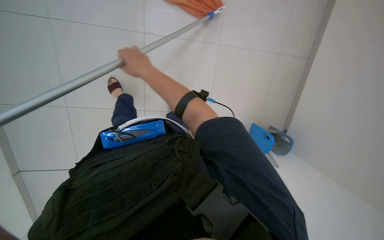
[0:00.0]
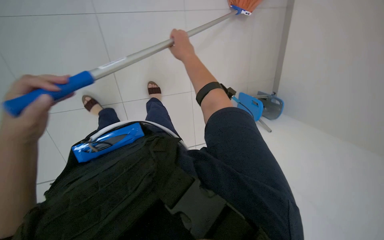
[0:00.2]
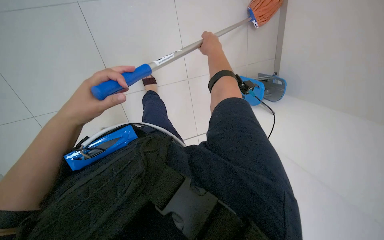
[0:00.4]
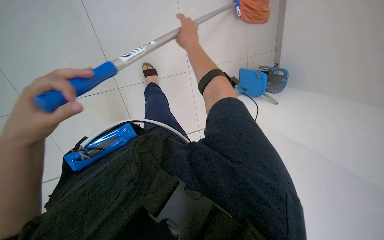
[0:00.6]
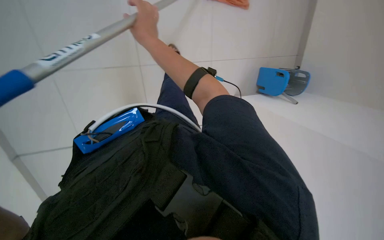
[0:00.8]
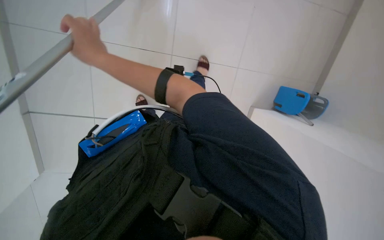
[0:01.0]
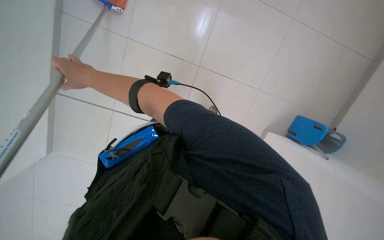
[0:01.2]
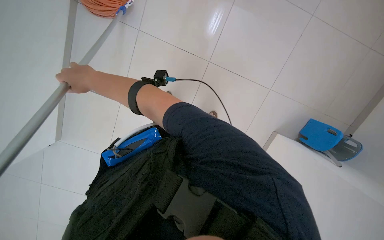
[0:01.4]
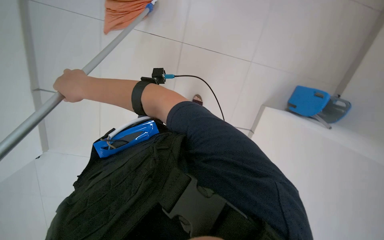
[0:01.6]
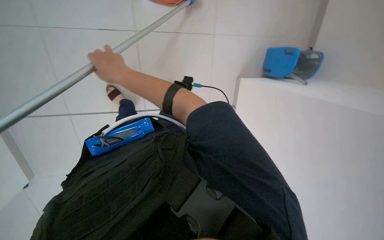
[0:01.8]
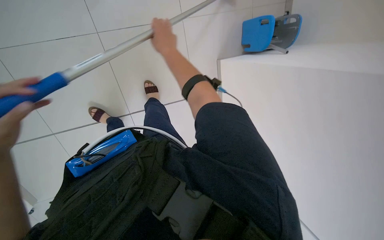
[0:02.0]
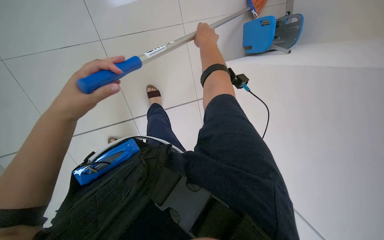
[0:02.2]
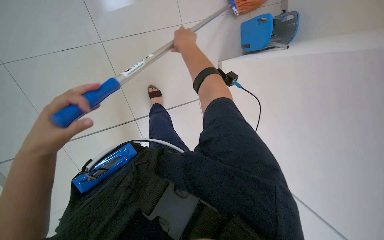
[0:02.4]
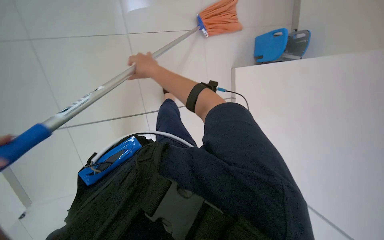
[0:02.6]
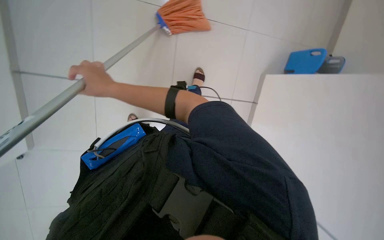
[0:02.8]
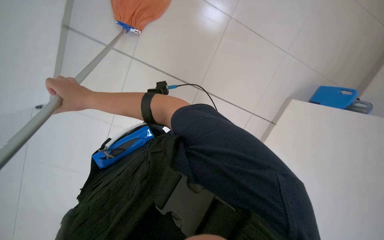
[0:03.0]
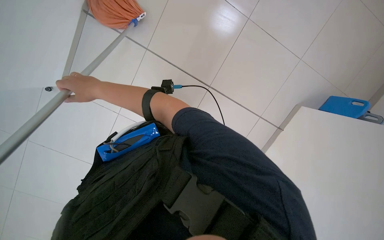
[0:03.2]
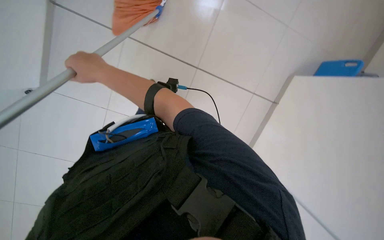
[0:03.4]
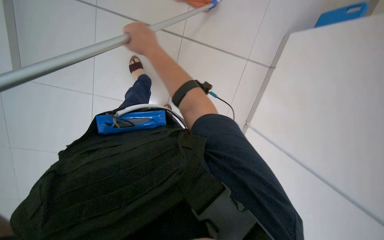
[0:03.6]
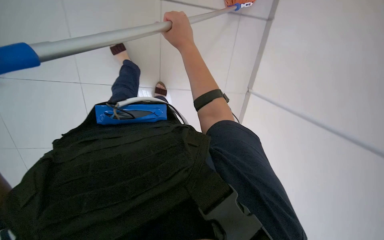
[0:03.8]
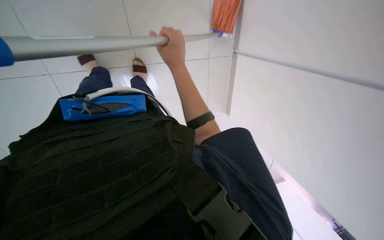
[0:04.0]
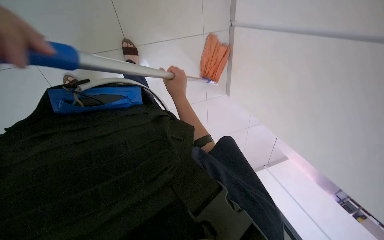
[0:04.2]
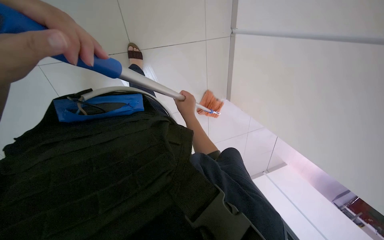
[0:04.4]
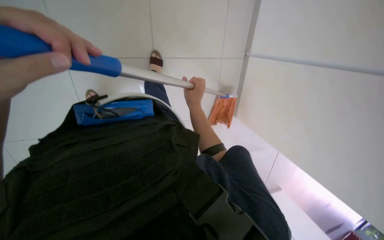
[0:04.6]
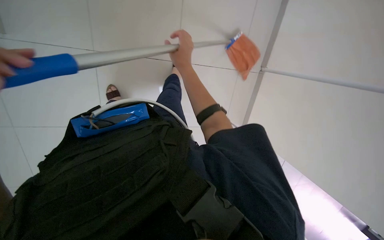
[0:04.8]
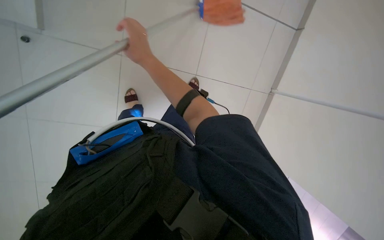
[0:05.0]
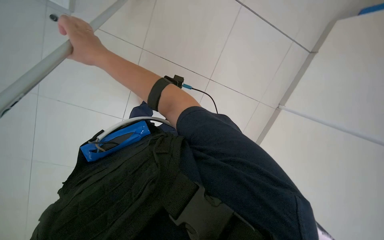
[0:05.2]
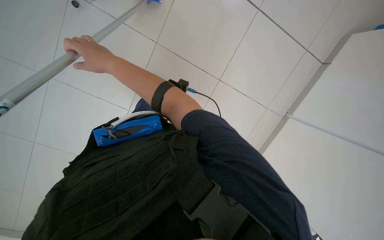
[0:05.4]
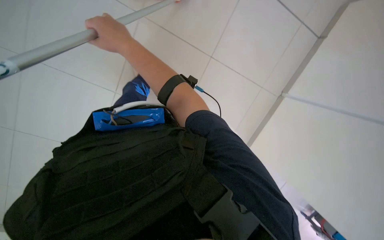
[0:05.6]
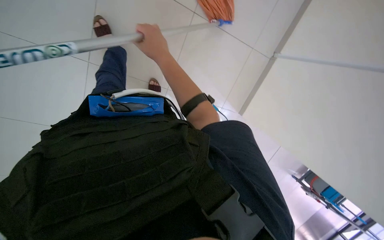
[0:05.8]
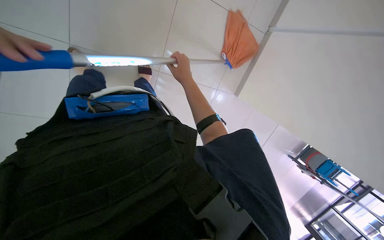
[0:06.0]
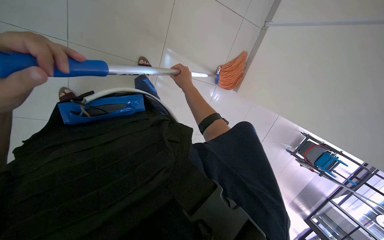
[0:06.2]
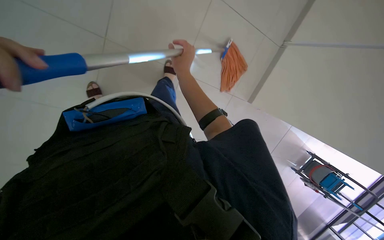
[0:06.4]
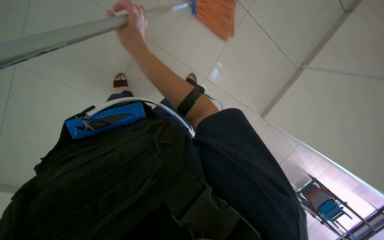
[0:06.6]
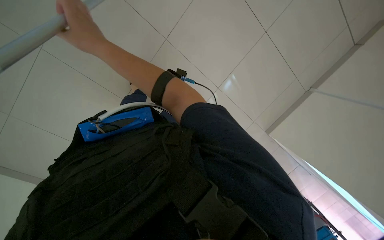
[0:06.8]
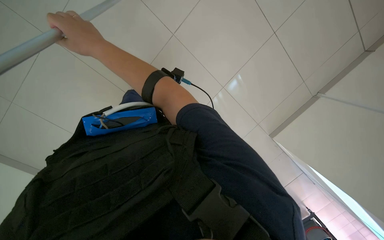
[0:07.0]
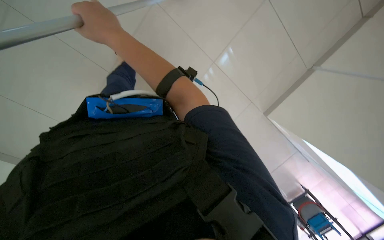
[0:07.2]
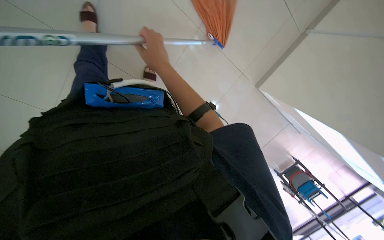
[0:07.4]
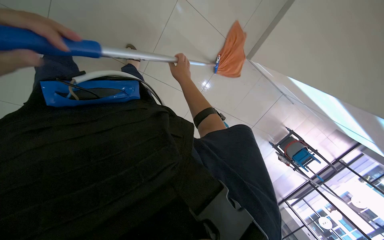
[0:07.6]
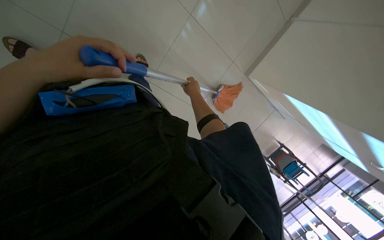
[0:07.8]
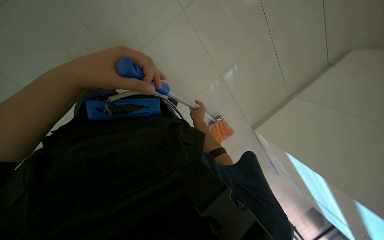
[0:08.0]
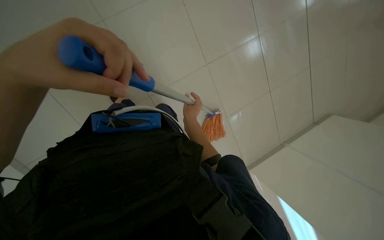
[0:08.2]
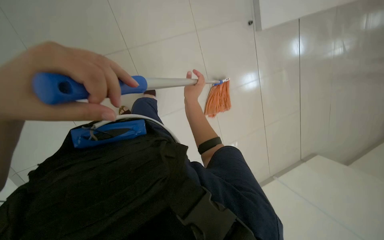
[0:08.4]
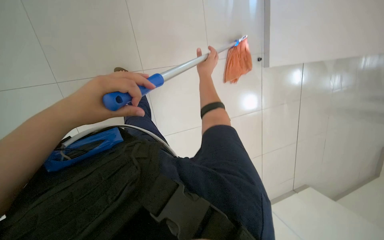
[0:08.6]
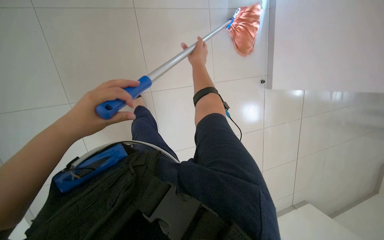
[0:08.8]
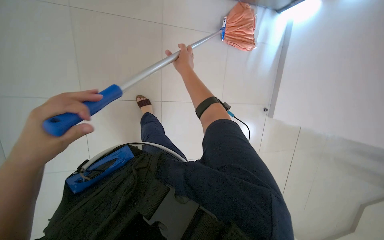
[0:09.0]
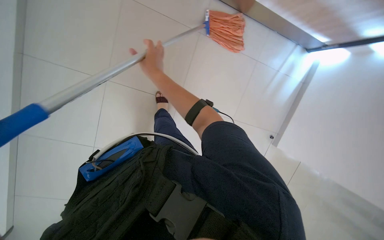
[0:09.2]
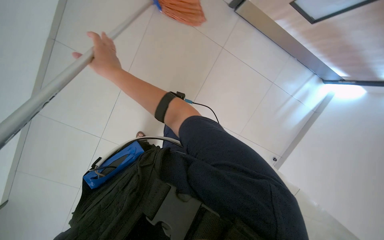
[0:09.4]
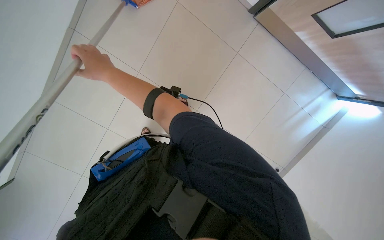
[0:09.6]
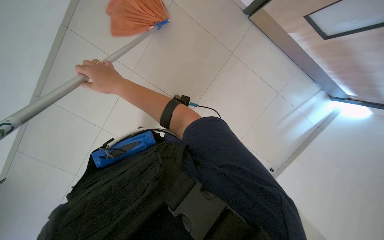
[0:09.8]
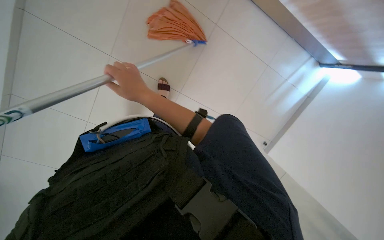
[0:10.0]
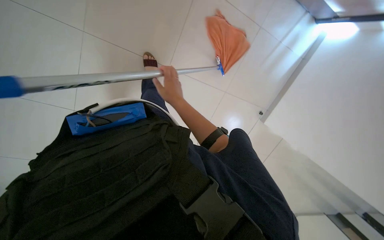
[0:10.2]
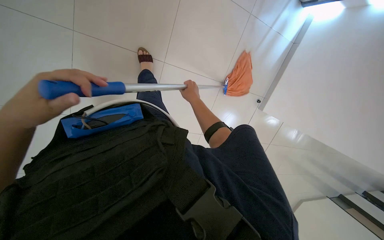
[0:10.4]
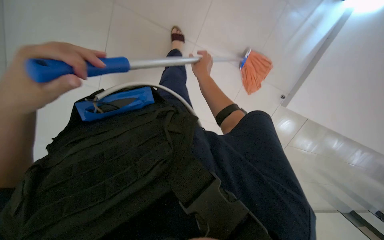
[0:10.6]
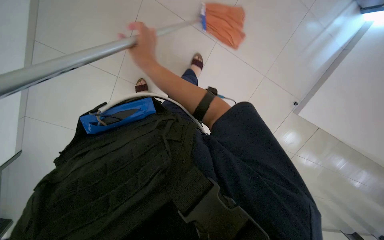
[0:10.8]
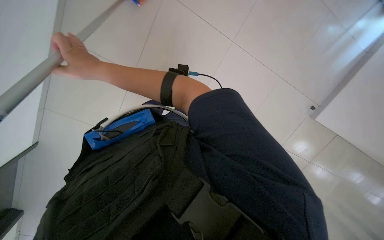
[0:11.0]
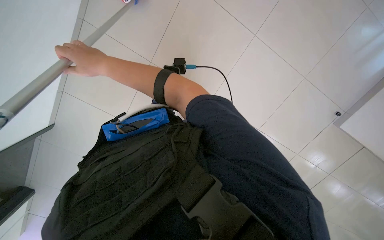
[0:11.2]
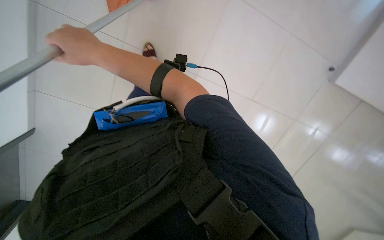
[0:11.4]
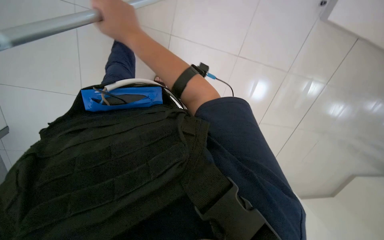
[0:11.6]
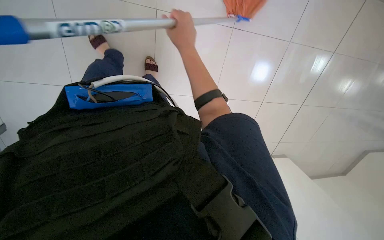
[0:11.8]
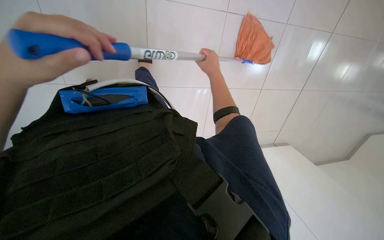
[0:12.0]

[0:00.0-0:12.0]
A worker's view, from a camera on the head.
Job: mopping floor.
The whole recording: Mopping floor with string mop. The worker mops the floor with a string mop.
0:00.0 to 0:01.6: The head turns to the left by roughly 35 degrees.
0:01.6 to 0:03.0: The right hand moves roughly 25 cm to the right and comes back.
0:03.0 to 0:04.4: Everything in view rotates roughly 30 degrees clockwise. The right hand moves to the right, approximately 15 cm.
0:04.4 to 0:06.0: The right hand moves about 15 cm to the left and comes back.
0:06.0 to 0:07.6: The camera pitches downward, by approximately 20 degrees. The right hand goes nearer to the camera and returns, roughly 20 cm each way.
0:09.0 to 0:10.4: The head rotates some 20 degrees to the right. The wearer looks some 15 degrees further downward.

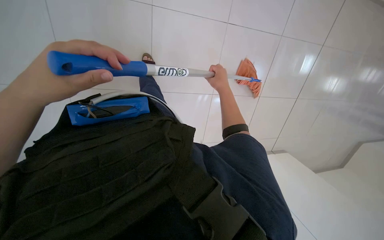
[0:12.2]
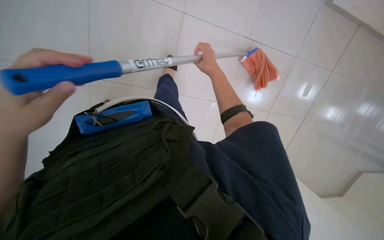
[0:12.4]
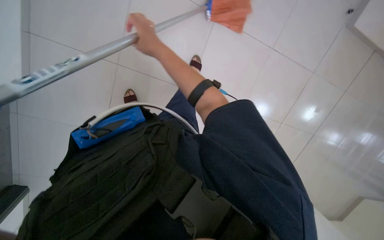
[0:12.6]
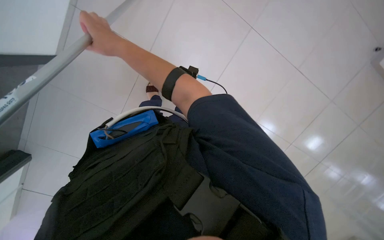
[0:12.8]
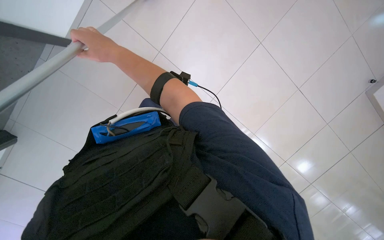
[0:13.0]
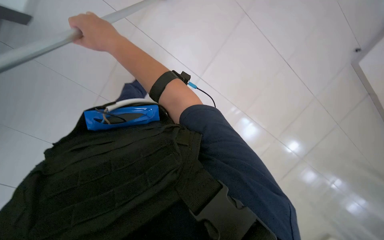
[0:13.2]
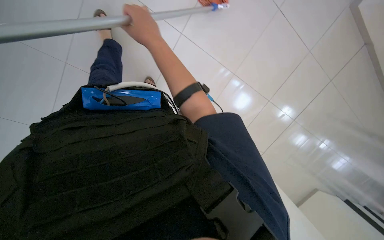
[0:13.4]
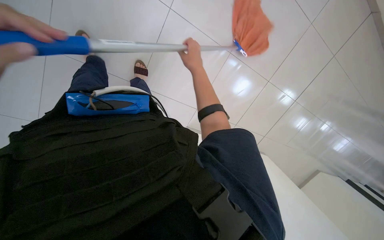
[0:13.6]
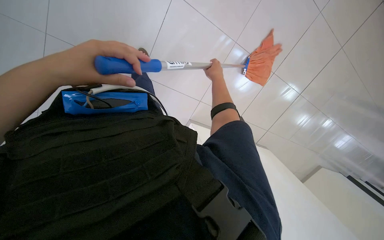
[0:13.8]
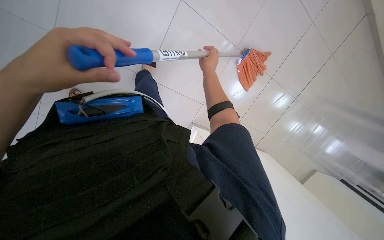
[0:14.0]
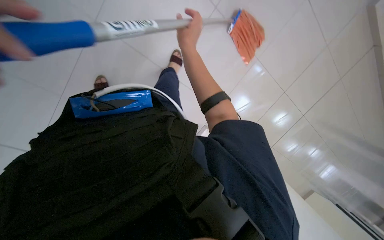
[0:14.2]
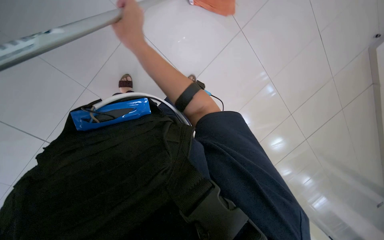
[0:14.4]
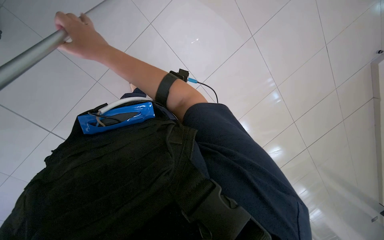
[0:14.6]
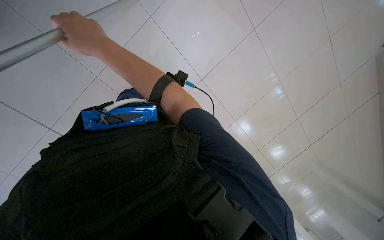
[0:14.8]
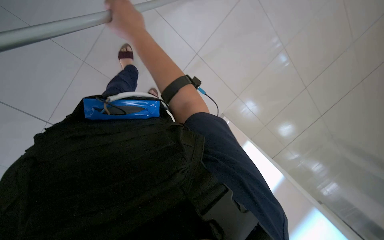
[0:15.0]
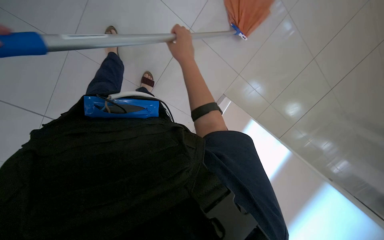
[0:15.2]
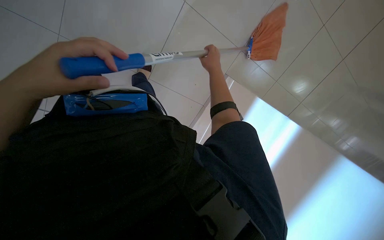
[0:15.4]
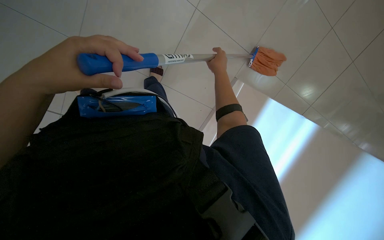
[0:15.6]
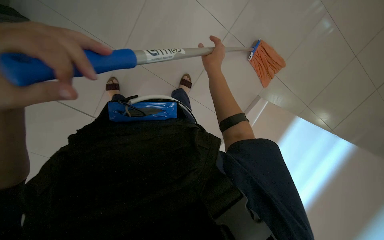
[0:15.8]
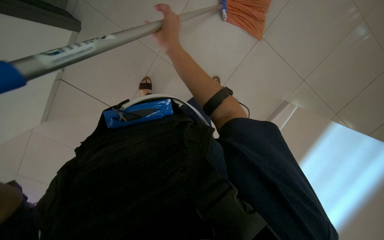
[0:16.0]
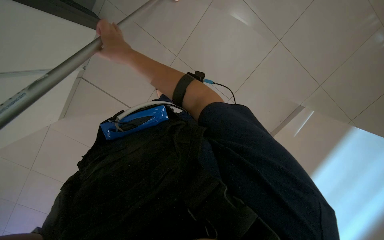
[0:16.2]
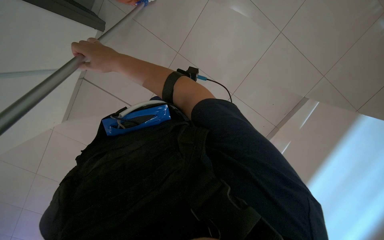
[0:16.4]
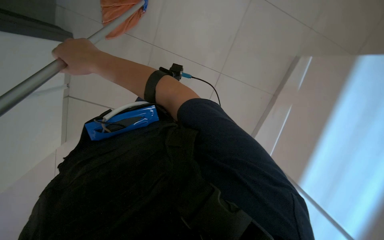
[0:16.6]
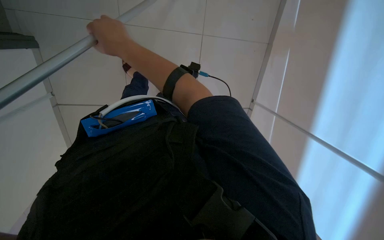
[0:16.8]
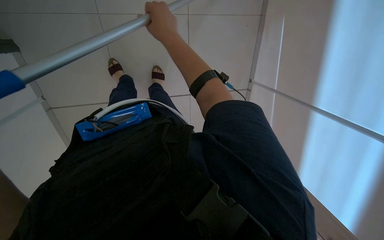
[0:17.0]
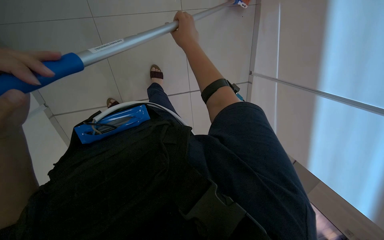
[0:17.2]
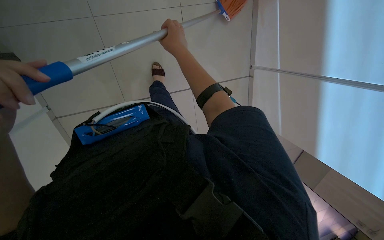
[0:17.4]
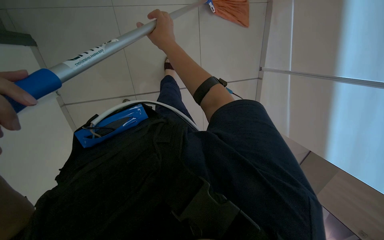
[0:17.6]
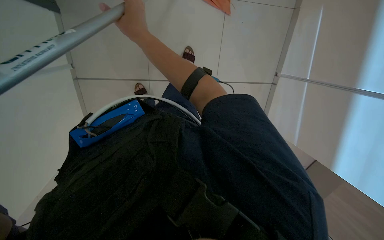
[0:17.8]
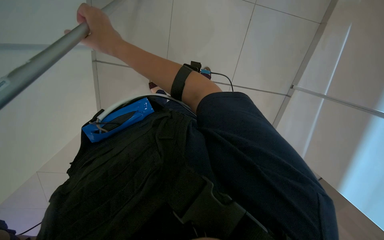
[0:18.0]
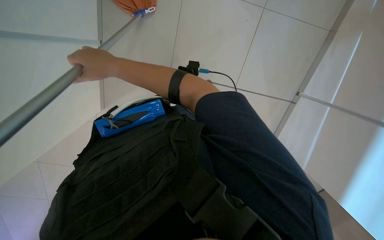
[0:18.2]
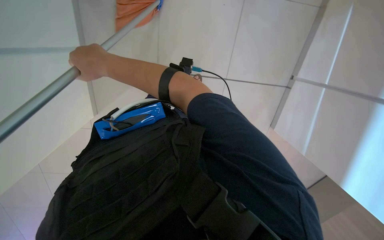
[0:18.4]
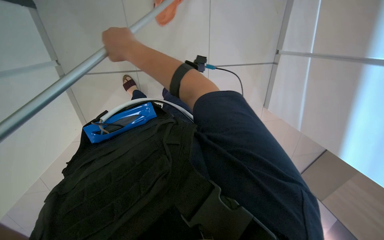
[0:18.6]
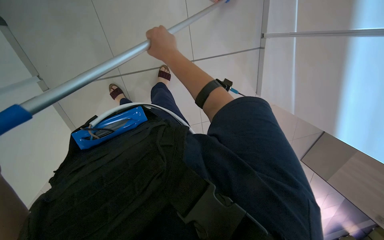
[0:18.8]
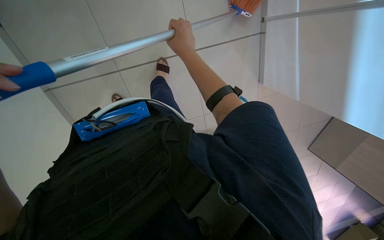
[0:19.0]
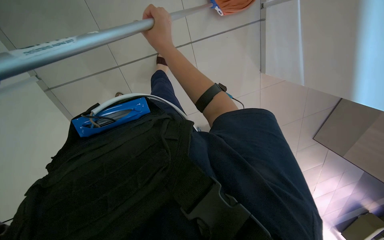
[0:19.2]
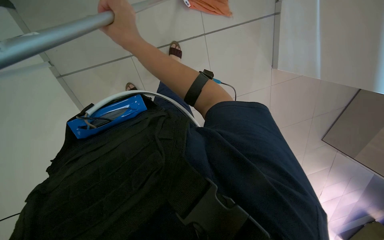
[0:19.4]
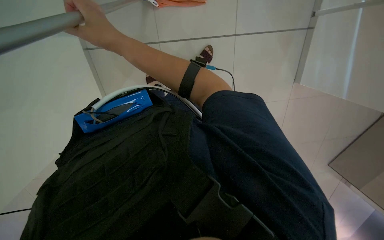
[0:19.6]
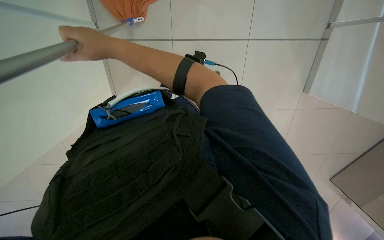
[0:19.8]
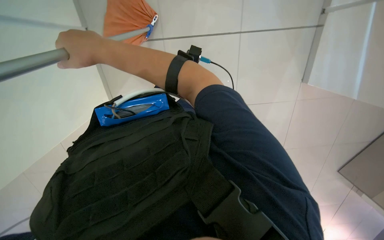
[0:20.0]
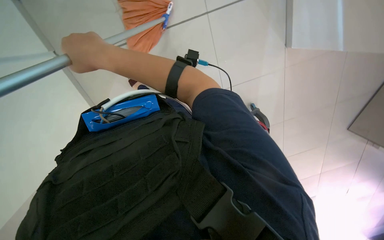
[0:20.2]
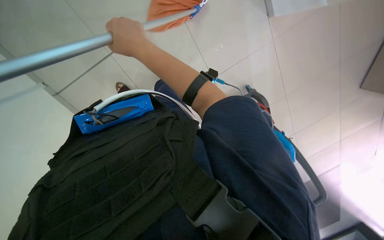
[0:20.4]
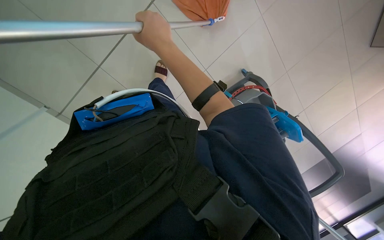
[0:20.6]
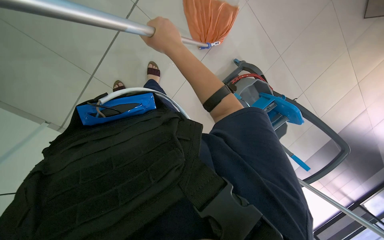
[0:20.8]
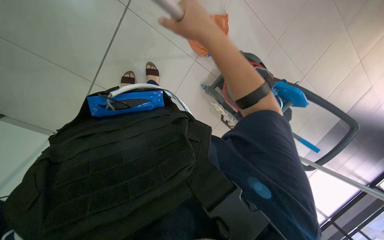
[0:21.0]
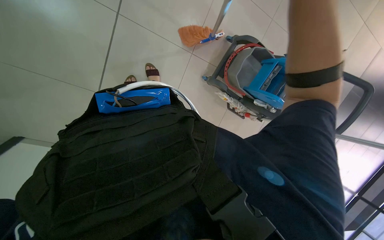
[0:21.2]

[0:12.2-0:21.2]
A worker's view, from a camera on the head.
Job: mopping floor.
The whole recording: Mopping floor with string mop. The worker mops the floor with a string mop.
0:12.2 to 0:13.8: The camera is aimed approximately 15 degrees further to the right. The right hand moves about 35 cm to the left and comes back.
0:13.8 to 0:15.2: The right hand is displaced to the left and nearer to the camera by some 20 cm.
0:15.2 to 0:16.6: The right hand shifts some 15 cm to the left.
0:16.6 to 0:18.2: The right hand travels to the right and back again, some 25 cm each way.
0:18.2 to 0:19.8: The right hand travels to the right and back again, about 20 cm each way.
